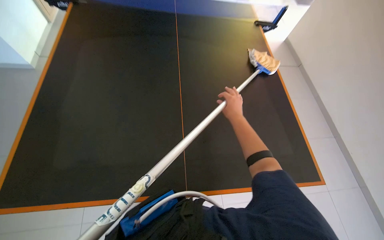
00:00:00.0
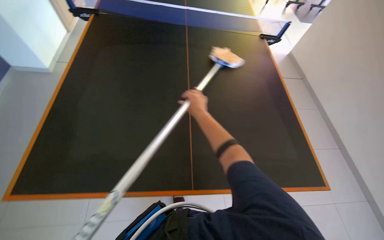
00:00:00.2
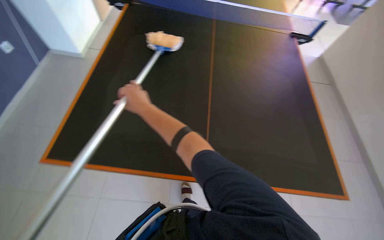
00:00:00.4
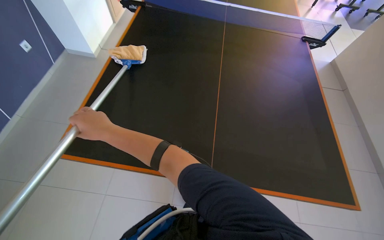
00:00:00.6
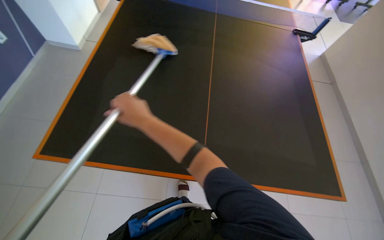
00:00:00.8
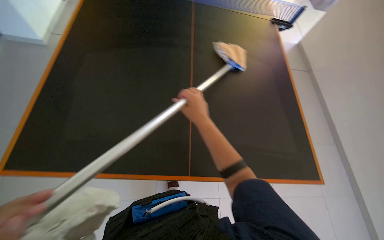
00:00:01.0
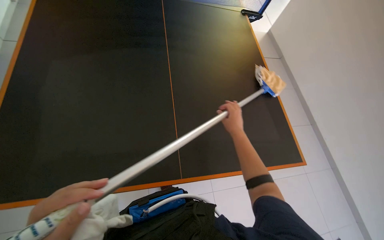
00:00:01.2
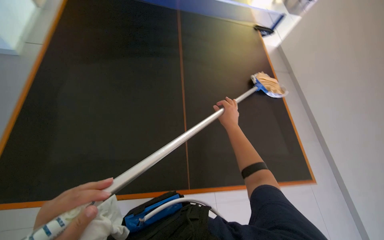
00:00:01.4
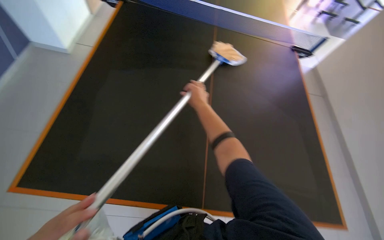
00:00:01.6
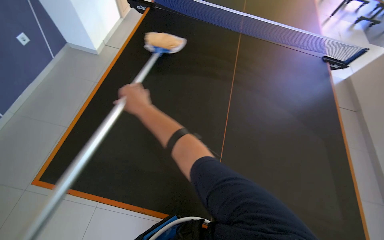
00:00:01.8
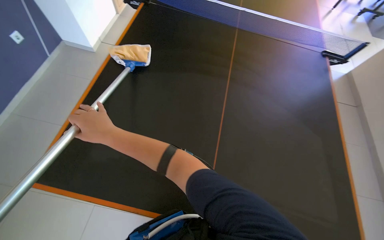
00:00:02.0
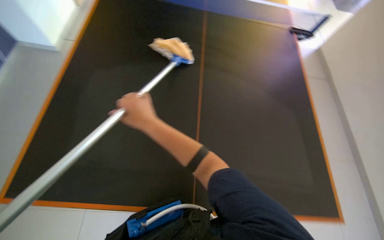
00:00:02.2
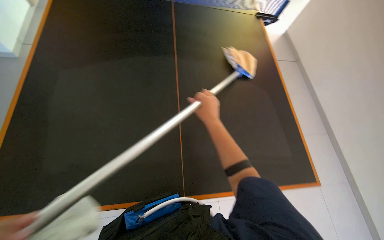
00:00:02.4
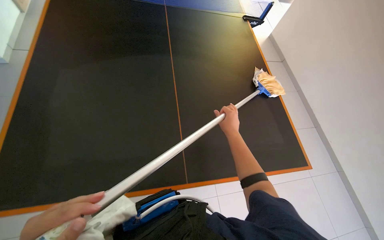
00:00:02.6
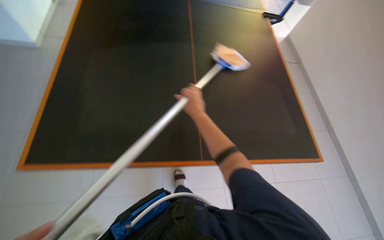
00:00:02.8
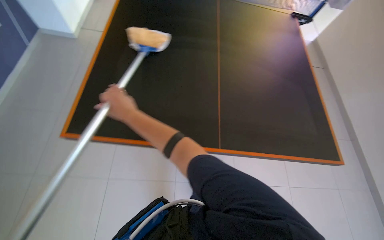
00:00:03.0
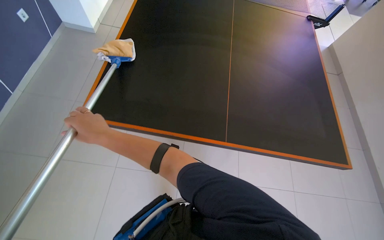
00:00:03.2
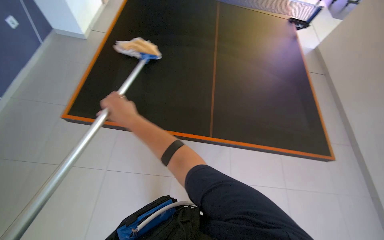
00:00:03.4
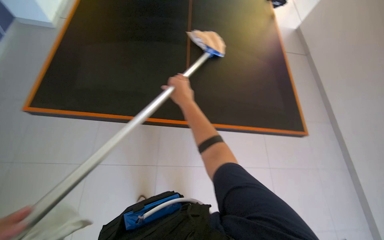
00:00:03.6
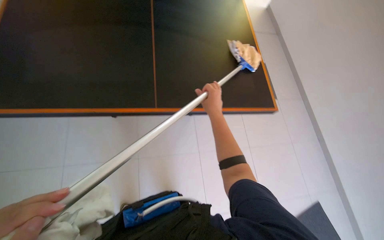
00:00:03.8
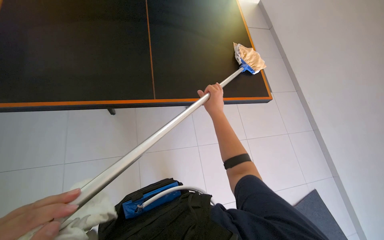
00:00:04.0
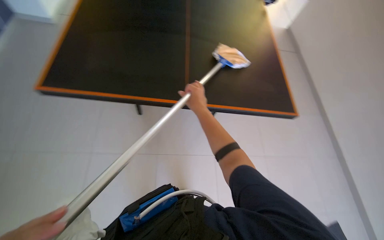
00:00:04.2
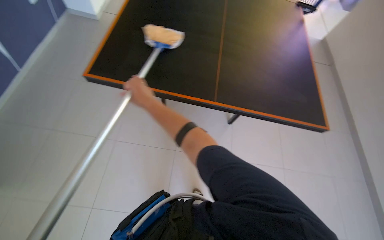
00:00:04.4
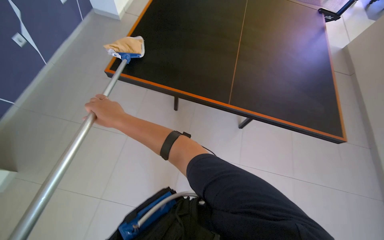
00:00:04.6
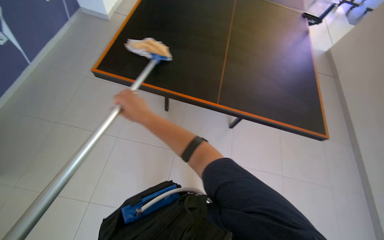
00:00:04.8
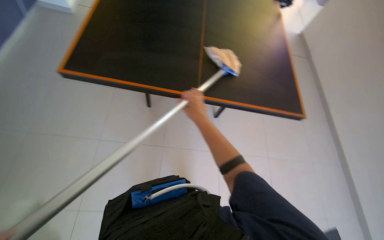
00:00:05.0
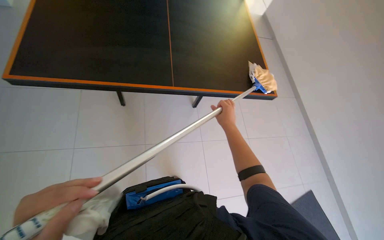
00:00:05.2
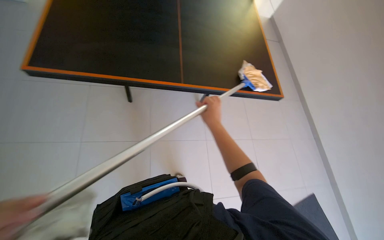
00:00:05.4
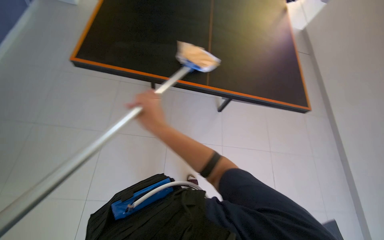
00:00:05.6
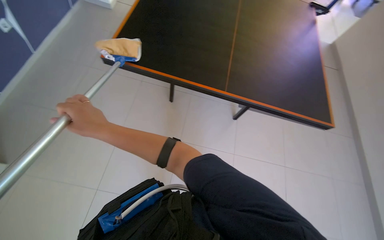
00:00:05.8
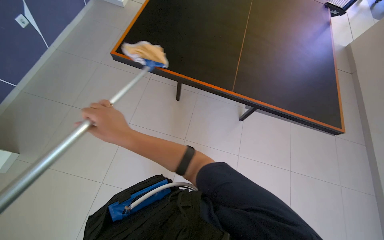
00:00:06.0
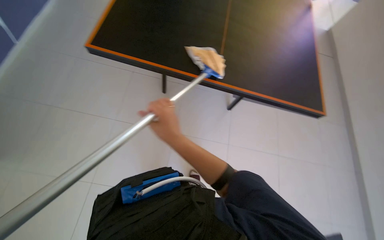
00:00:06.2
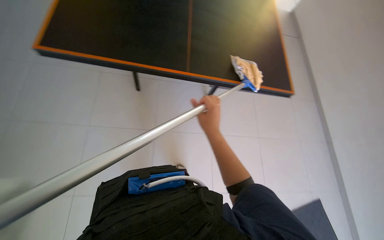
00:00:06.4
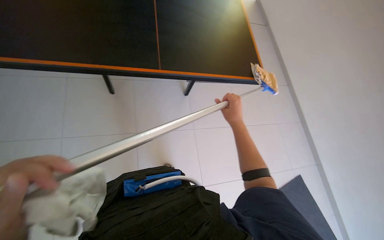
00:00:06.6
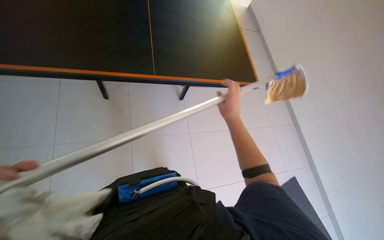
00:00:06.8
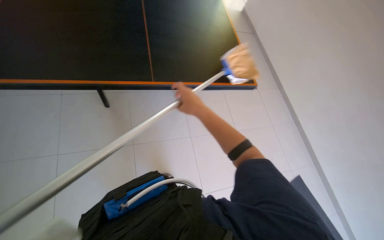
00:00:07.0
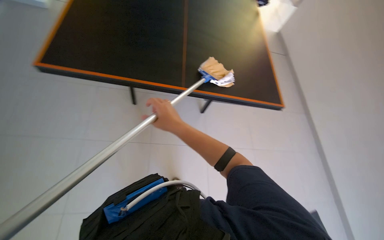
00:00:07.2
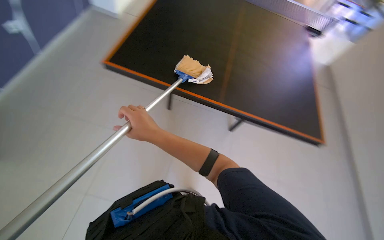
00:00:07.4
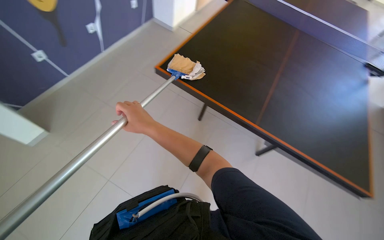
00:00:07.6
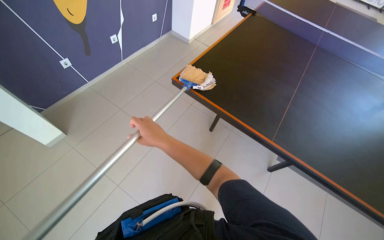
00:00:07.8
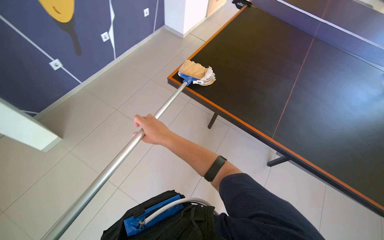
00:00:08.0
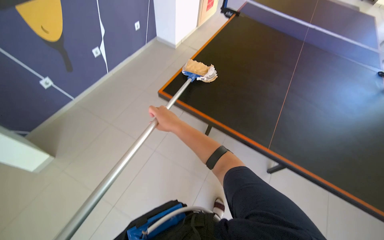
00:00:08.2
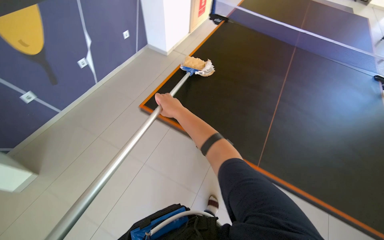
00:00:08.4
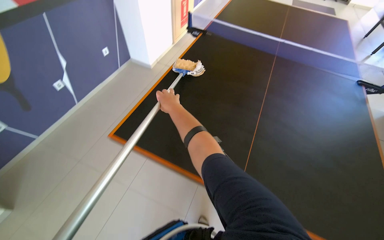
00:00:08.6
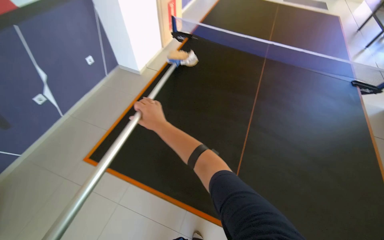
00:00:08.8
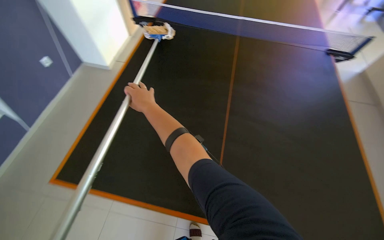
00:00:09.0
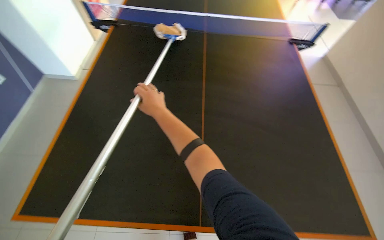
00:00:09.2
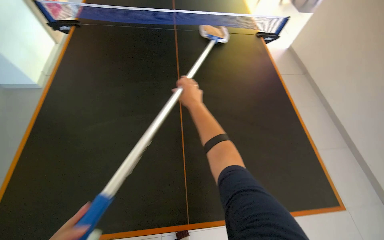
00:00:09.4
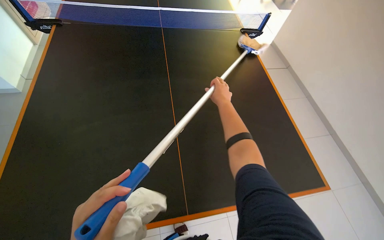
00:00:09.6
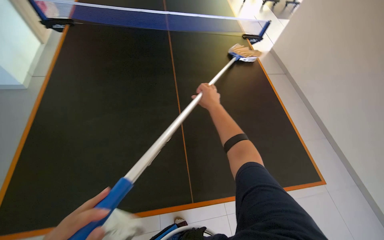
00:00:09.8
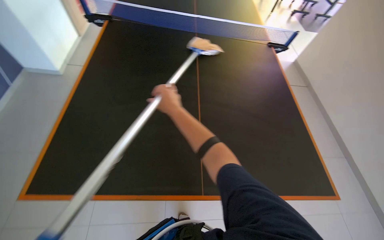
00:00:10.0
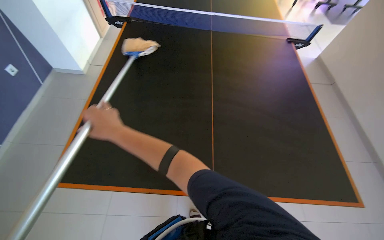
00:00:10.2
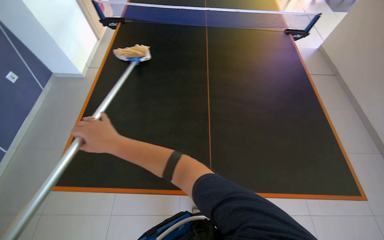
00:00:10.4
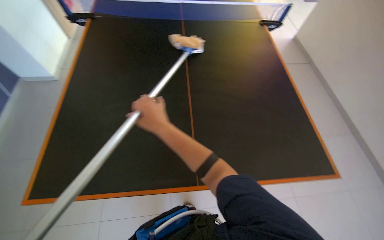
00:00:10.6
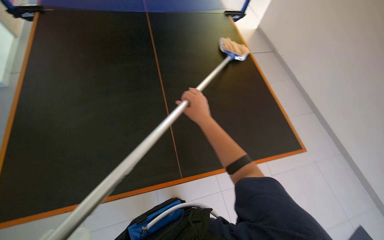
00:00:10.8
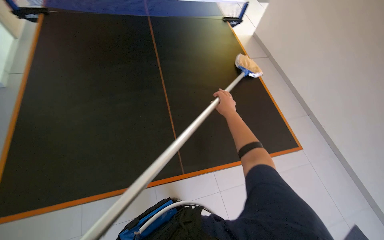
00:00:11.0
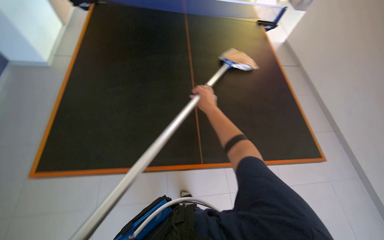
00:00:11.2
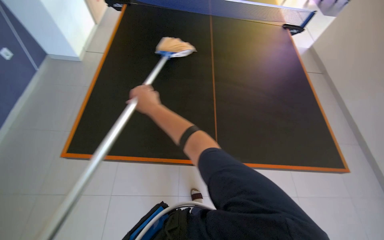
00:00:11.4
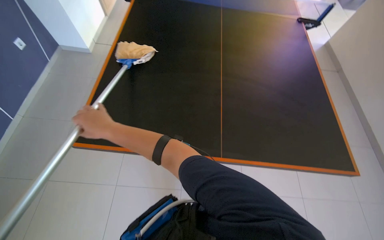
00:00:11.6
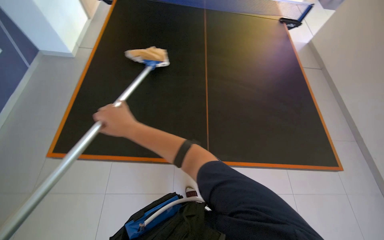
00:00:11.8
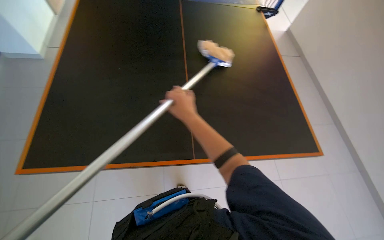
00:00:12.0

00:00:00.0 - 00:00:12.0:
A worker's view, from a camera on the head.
Job: wiping surfaces.
The whole recording: Wiping ping-pong table with mop. The worker wipes the surface of the ping-pong table using a mop.
00:00:01.6 - 00:00:03.0: The right hand swings left and right, roughly 40 cm each way, with 2 reversals.
00:00:09.0 - 00:00:10.4: The right hand is displaced nearer to the camera and down the picture by about 15 cm, and goes to the right and returns, approximately 50 cm each way.
00:00:10.4 - 00:00:12.0: The right hand moves left and right over roughly 40 cm, changing direction 2 times.

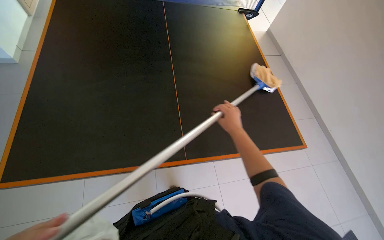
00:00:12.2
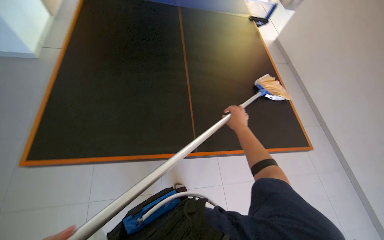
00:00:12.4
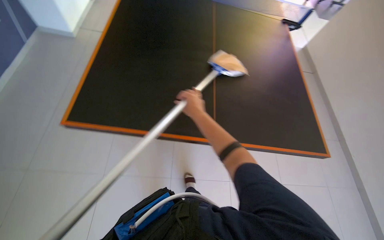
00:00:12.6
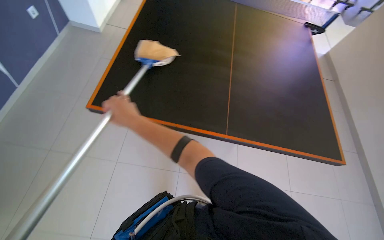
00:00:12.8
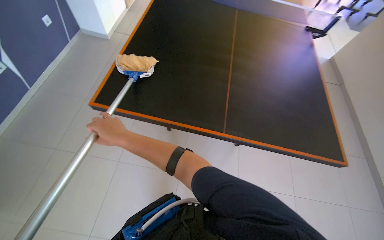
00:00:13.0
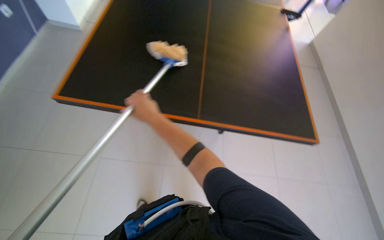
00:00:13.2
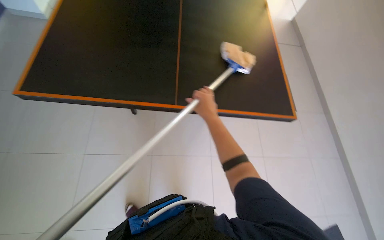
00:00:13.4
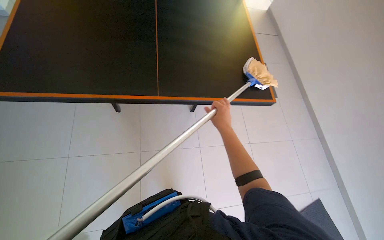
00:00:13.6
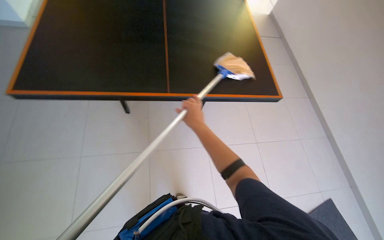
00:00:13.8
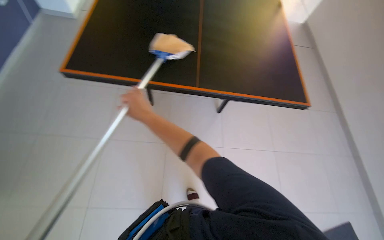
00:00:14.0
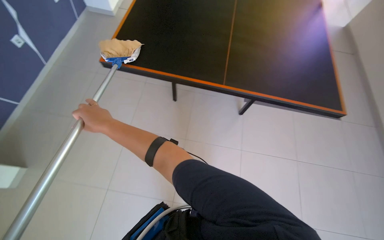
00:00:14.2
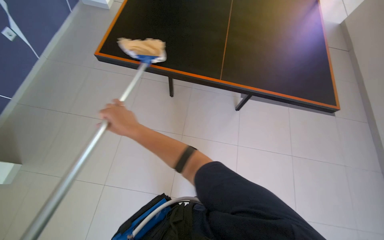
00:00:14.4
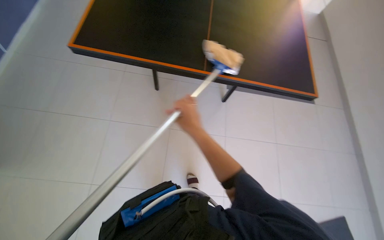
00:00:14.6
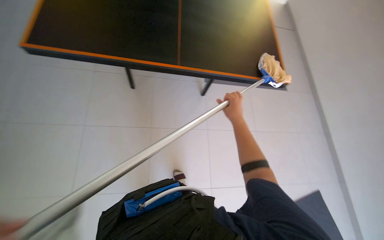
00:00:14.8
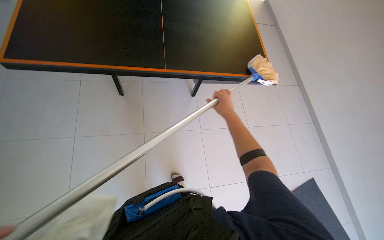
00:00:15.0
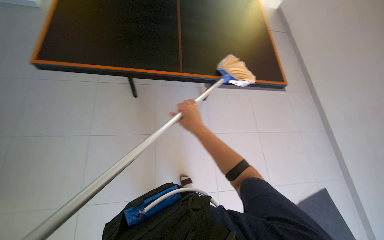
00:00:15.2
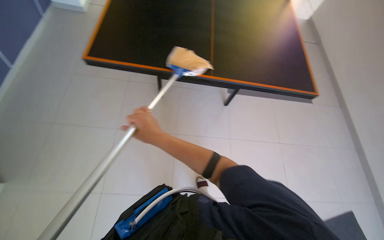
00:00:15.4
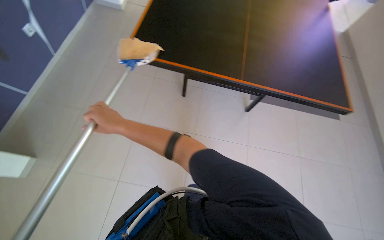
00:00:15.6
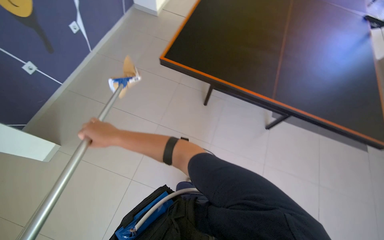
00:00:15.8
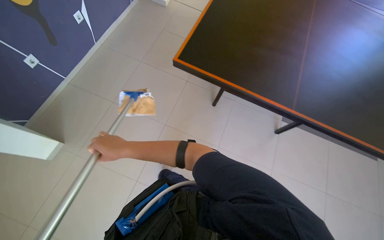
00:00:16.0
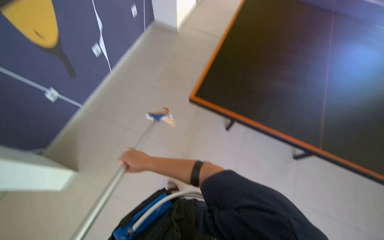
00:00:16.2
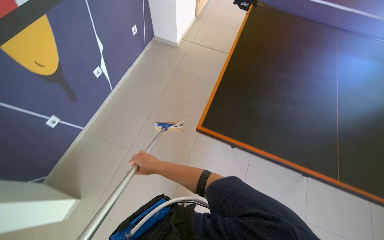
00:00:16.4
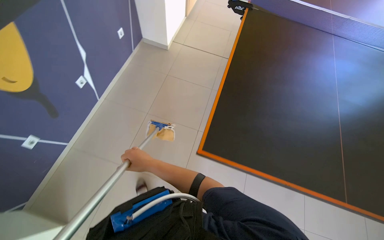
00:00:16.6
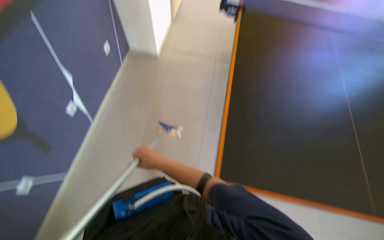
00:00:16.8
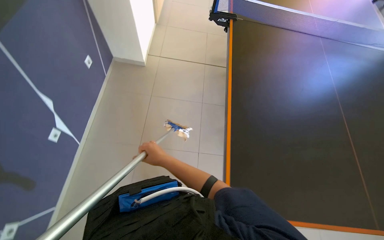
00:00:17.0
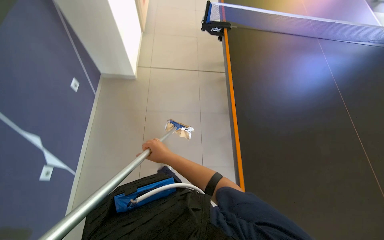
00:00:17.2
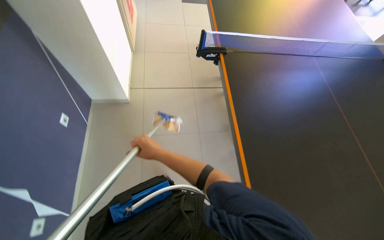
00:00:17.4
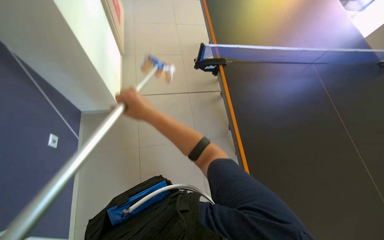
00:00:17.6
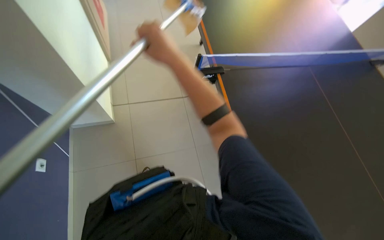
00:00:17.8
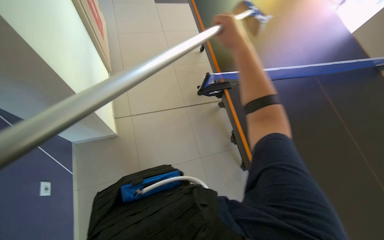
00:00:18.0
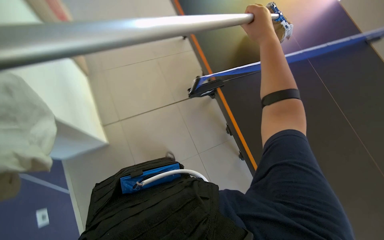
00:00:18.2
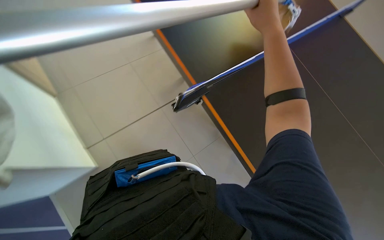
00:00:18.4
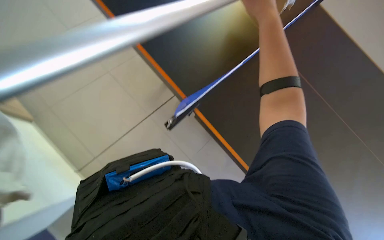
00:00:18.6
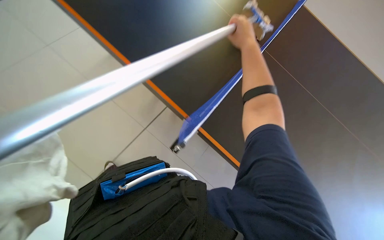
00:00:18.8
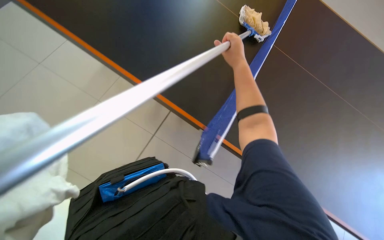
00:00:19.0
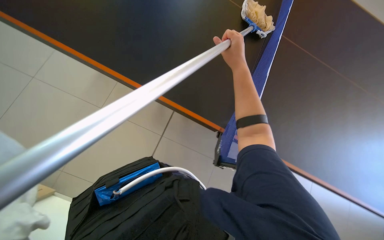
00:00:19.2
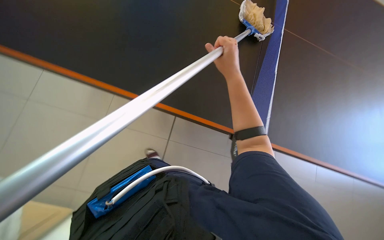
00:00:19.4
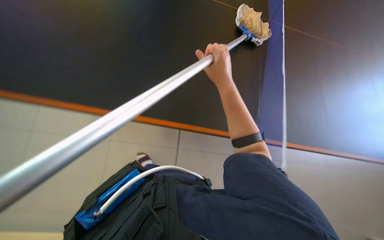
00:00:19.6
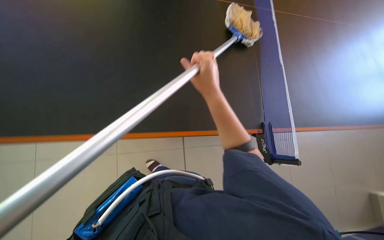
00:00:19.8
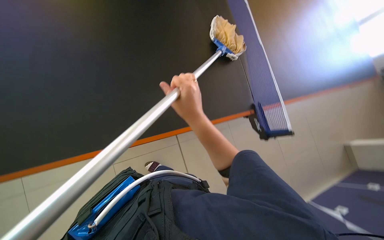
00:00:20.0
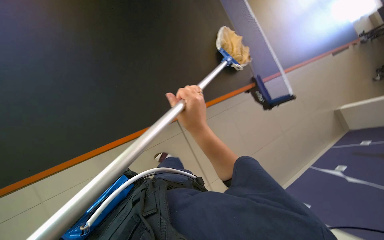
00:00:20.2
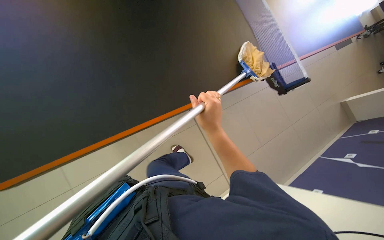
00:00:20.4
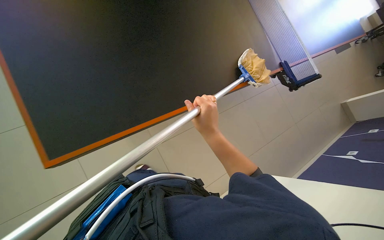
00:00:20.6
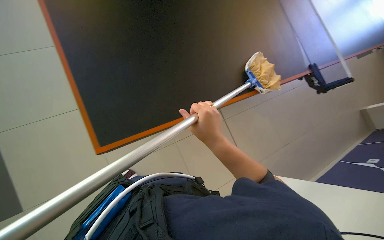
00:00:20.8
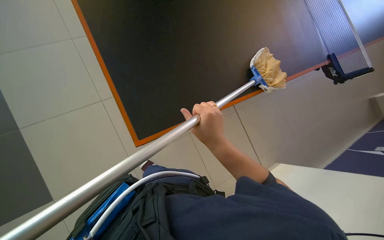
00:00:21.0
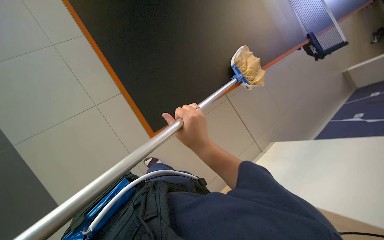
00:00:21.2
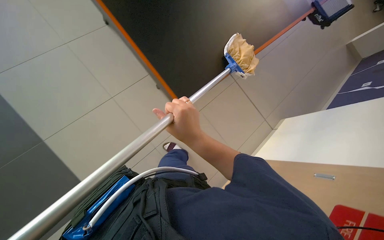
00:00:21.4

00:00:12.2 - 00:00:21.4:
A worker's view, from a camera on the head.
Job: wiping surfaces.
The whole recording: Wiping ping-pong table with mop. The worker wipes the surface of the ping-pong table using a mop.
00:00:12.2 - 00:00:13.8: The right hand travels nearer to the camera and to the left by some 30 cm.
00:00:13.8 - 00:00:15.2: The right hand swings left and right, approximately 40 cm each way, with 2 reversals.
00:00:15.2 - 00:00:16.8: The wearer moves approximately 50 cm.
00:00:19.8 - 00:00:21.4: Everything in view rotates about 35 degrees counterclockwise. The right hand heads nearer to the camera and down the picture, covering about 40 cm.
